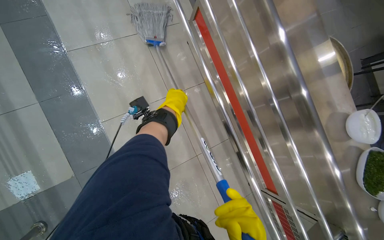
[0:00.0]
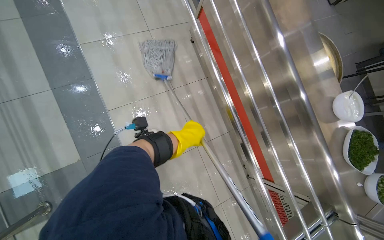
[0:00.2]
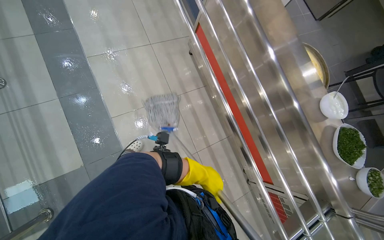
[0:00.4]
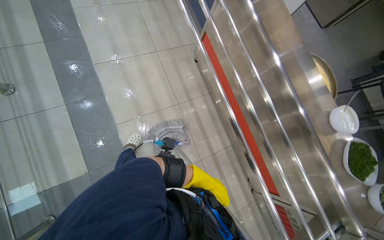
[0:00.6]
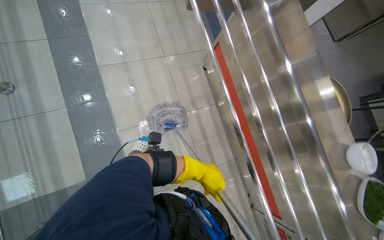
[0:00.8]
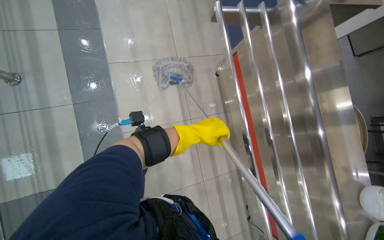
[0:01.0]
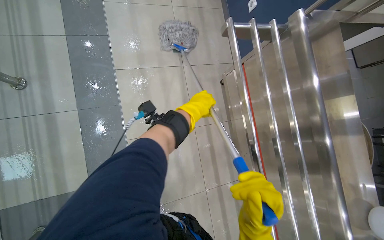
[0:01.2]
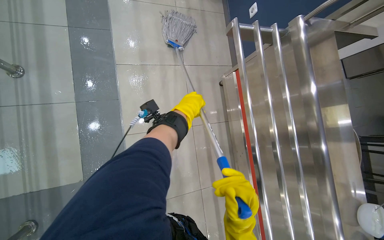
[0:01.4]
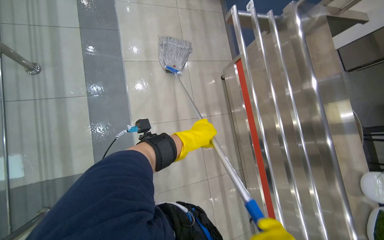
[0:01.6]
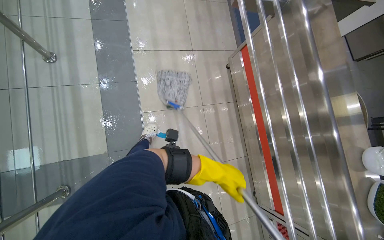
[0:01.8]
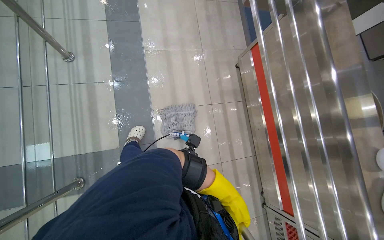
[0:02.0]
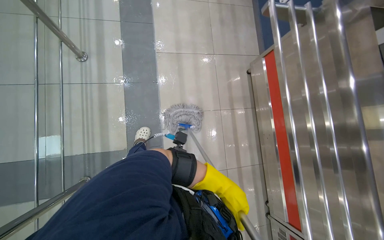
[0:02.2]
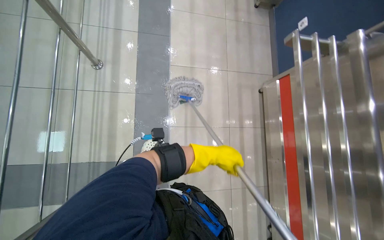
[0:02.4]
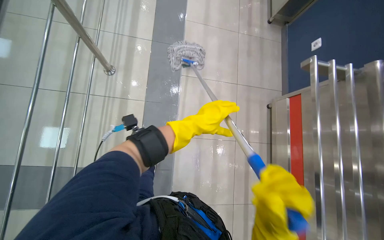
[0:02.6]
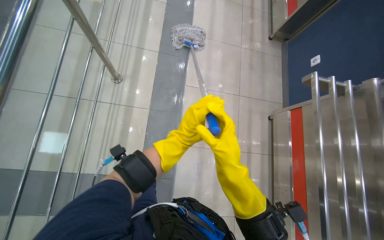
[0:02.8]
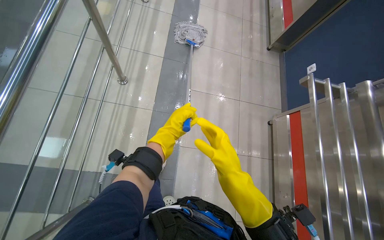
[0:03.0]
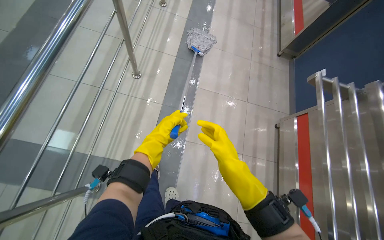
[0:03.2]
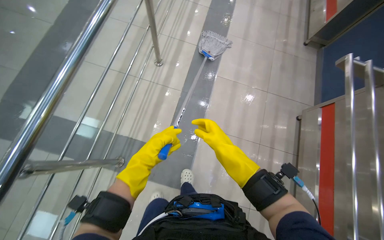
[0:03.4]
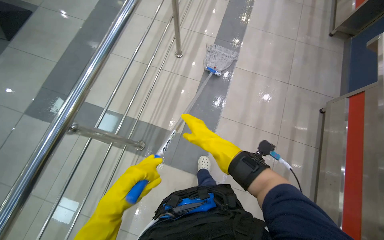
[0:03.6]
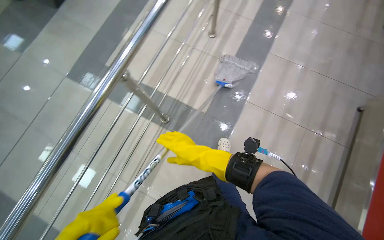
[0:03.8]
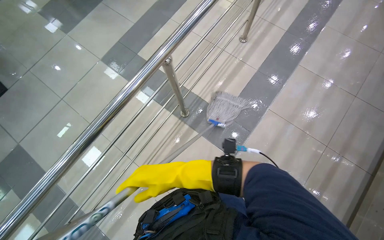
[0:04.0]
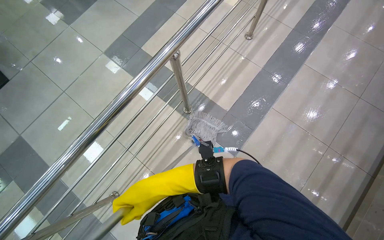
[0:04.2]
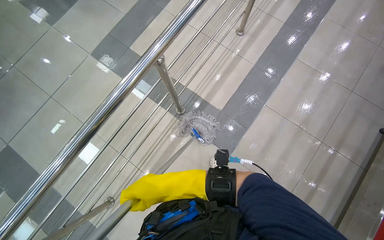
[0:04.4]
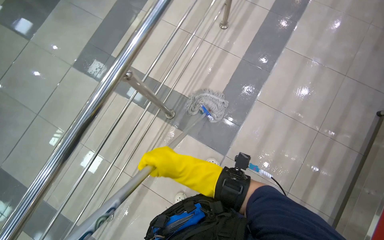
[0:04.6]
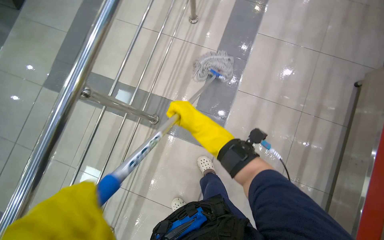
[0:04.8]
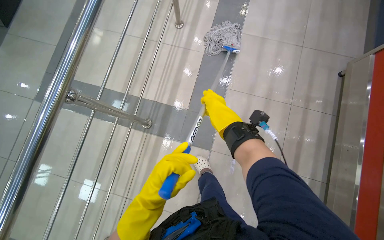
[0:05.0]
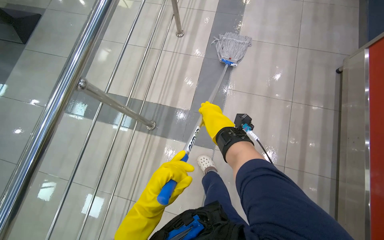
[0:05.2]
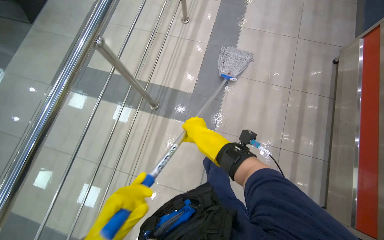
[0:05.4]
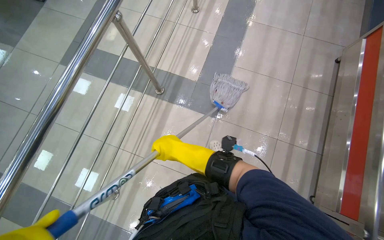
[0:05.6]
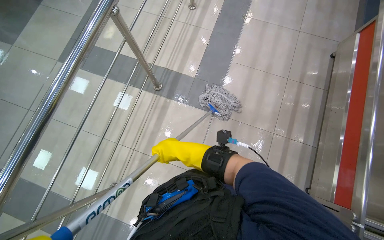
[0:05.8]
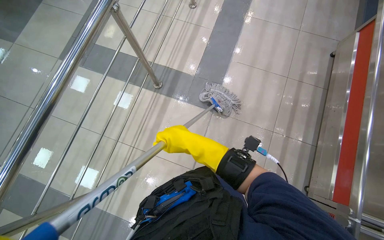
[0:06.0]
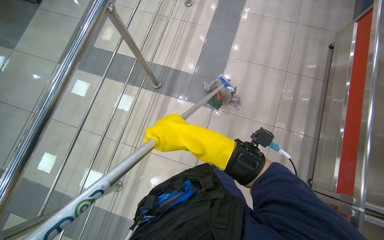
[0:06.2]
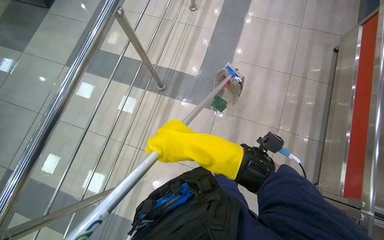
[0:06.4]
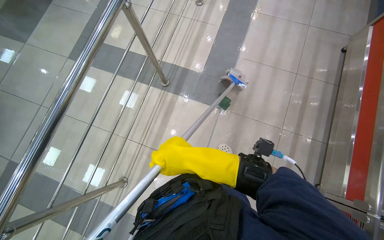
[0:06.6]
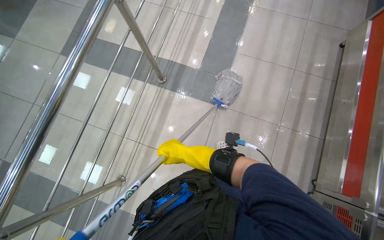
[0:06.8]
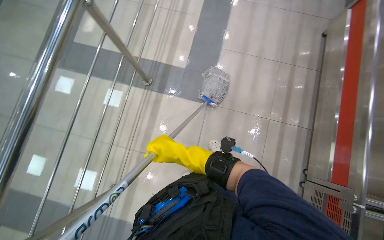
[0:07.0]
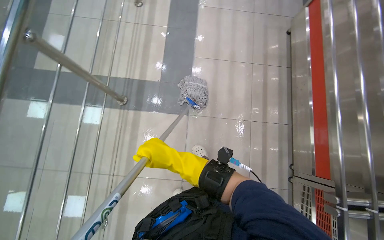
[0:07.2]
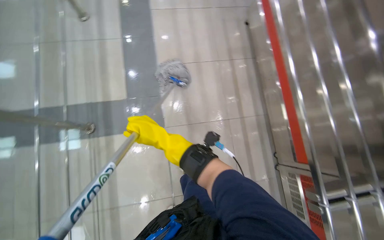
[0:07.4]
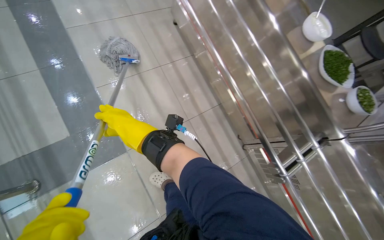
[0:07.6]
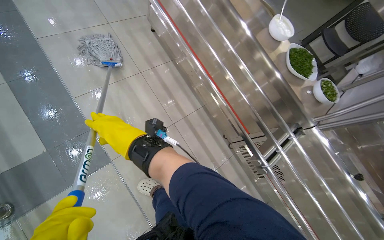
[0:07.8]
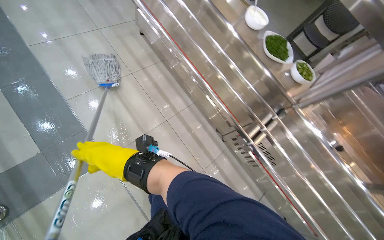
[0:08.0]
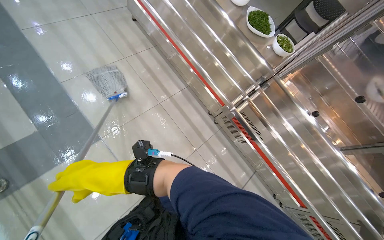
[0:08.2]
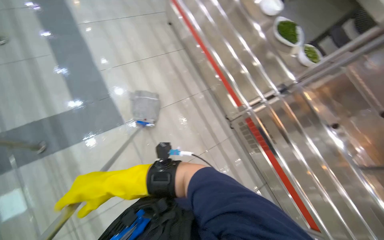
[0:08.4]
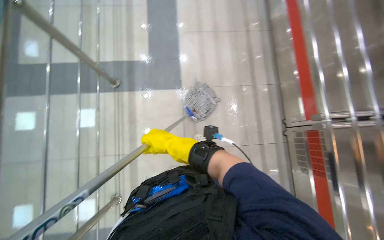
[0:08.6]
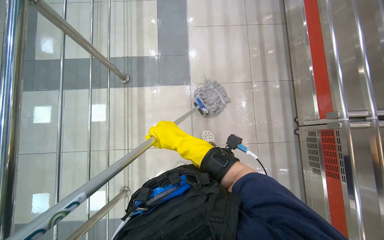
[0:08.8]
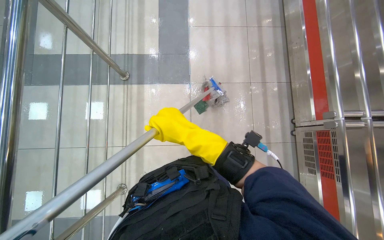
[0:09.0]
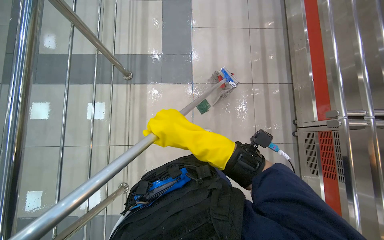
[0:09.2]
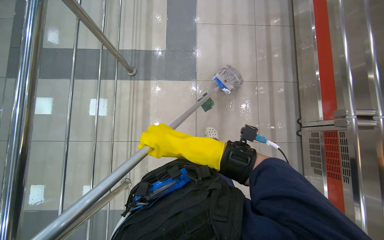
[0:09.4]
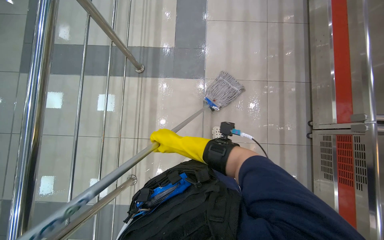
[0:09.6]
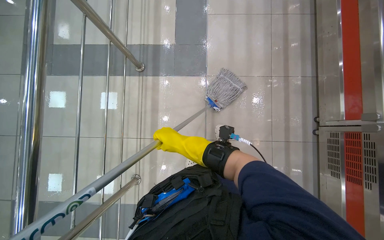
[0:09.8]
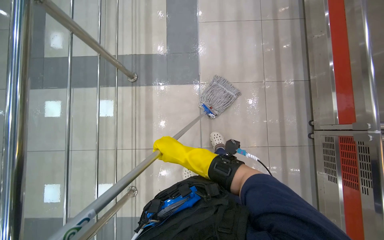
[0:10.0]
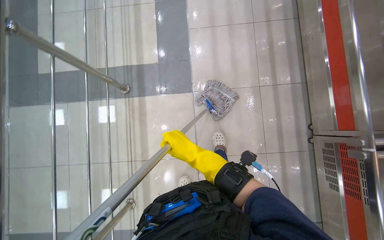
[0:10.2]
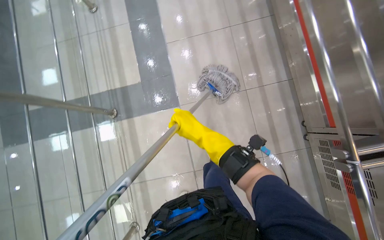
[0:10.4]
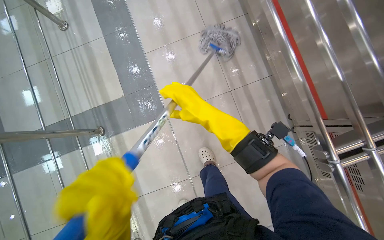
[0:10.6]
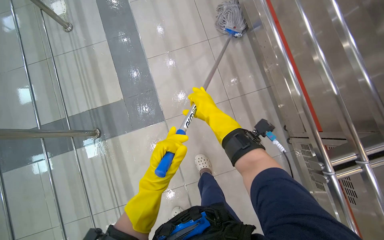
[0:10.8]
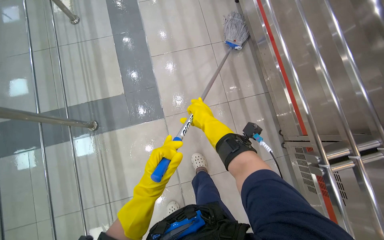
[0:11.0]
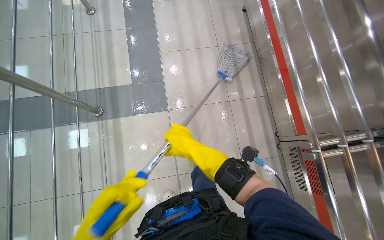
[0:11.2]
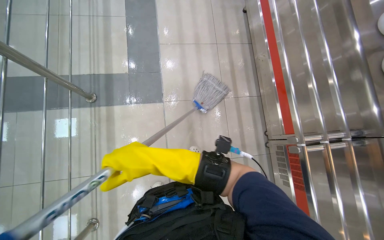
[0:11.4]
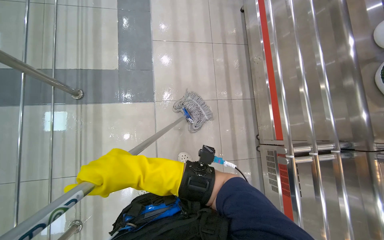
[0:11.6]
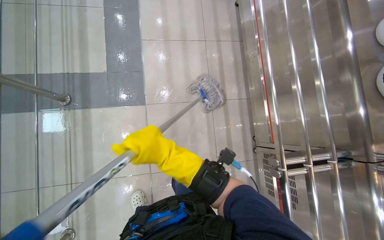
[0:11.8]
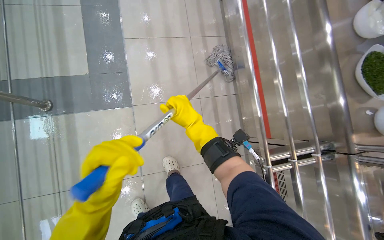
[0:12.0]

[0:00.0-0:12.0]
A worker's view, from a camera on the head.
Job: mopping floor.
The whole recording: Mopping cafeteria floor. The worker mops the tiled floor of the cafeteria with a string mop.
0:00.0 to 0:01.6: The left hand moves up and down the picture over some 30 cm, changing direction 2 times.
0:01.6 to 0:03.0: The wearer looks some 15 degrees further to the left.
0:04.4 to 0:06.0: The right hand is displaced to the right and up the picture by about 35 cm.
0:06.0 to 0:07.6: The head turns to the right by approximately 30 degrees.
0:07.6 to 0:09.0: The camera travels roughly 40 cm. The wearer looks approximately 30 degrees further to the left.
0:09.0 to 0:10.4: The right hand shifts approximately 15 cm farther from the camera.
0:10.4 to 0:12.0: The right hand travels to the left and back again, about 10 cm each way.

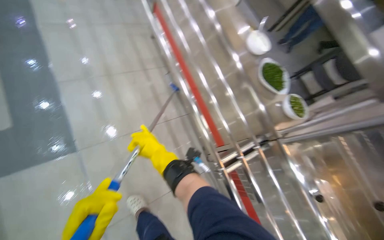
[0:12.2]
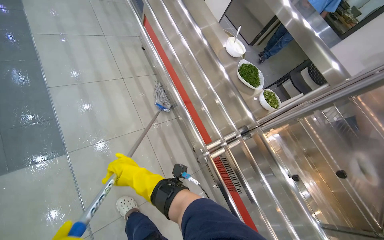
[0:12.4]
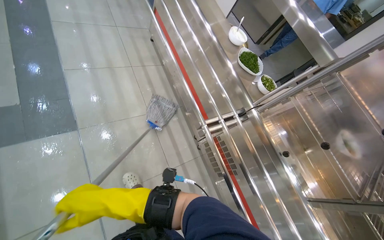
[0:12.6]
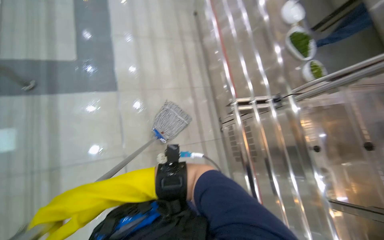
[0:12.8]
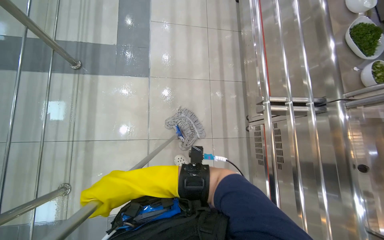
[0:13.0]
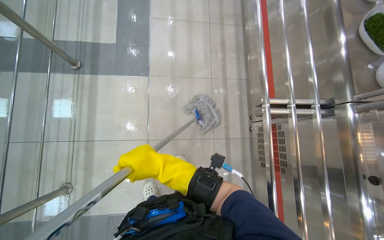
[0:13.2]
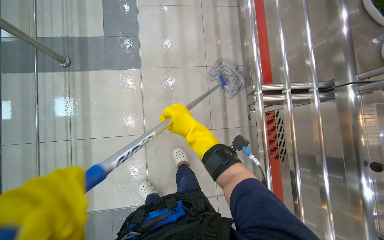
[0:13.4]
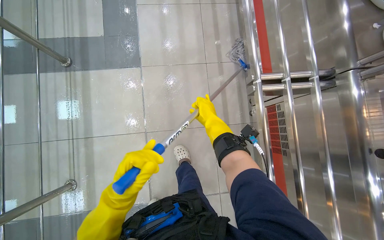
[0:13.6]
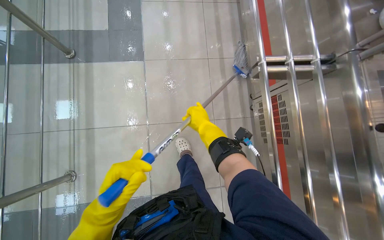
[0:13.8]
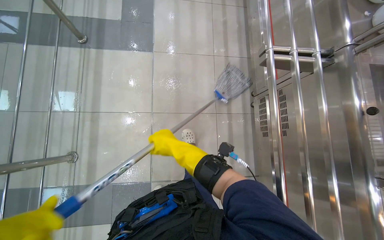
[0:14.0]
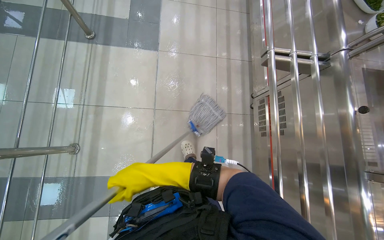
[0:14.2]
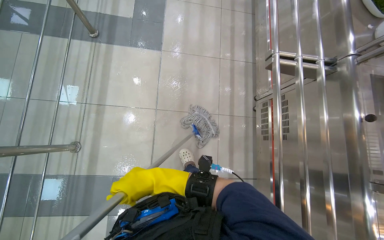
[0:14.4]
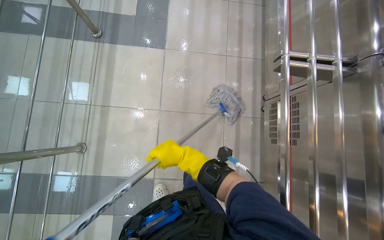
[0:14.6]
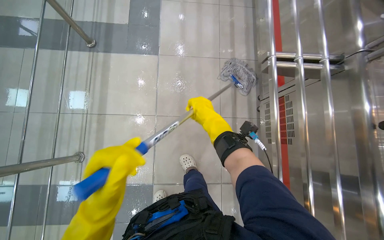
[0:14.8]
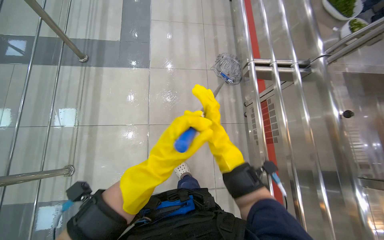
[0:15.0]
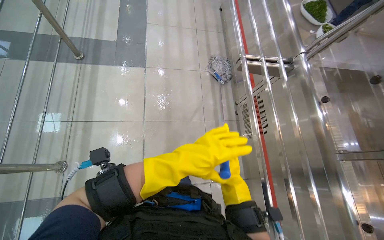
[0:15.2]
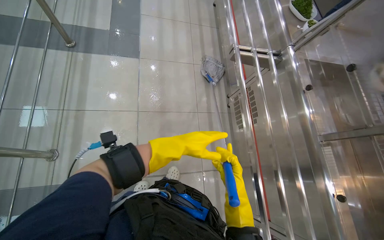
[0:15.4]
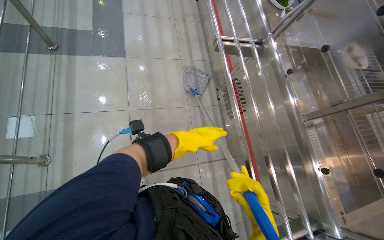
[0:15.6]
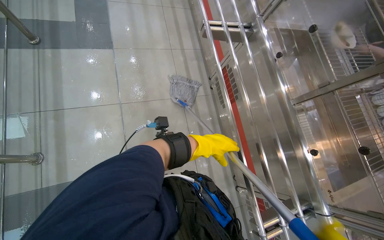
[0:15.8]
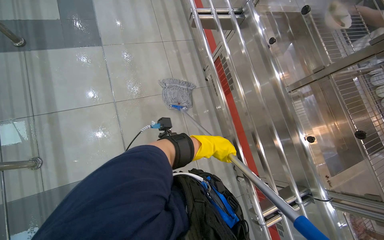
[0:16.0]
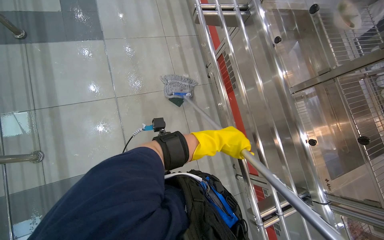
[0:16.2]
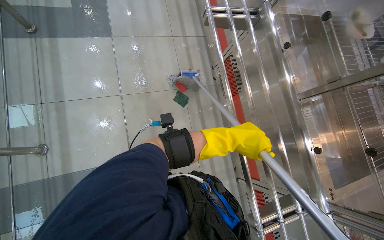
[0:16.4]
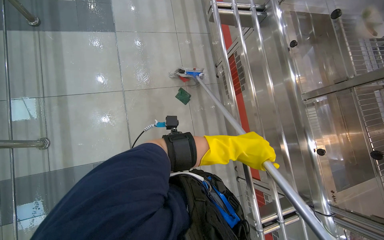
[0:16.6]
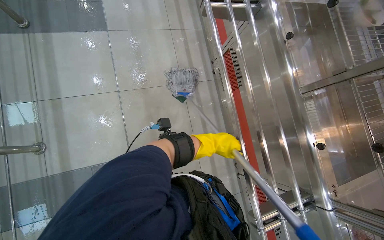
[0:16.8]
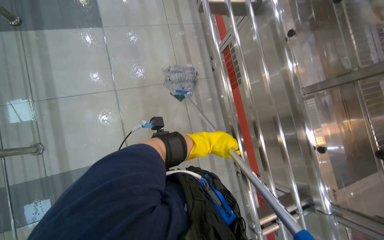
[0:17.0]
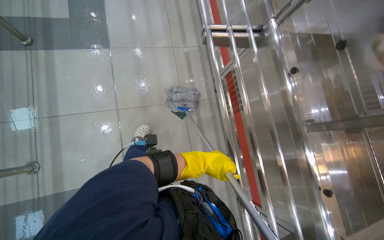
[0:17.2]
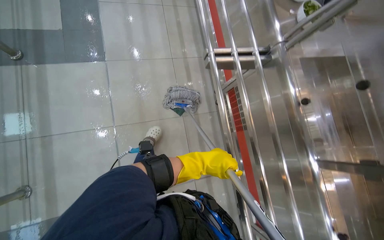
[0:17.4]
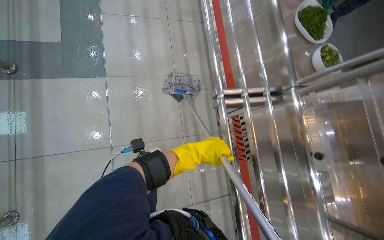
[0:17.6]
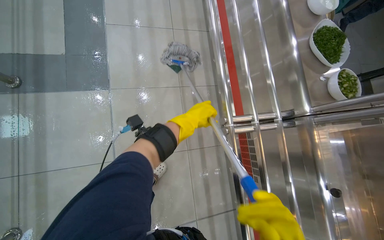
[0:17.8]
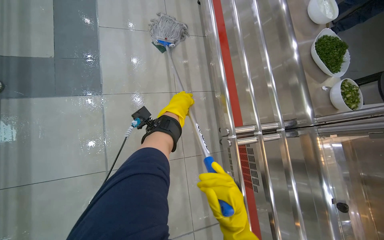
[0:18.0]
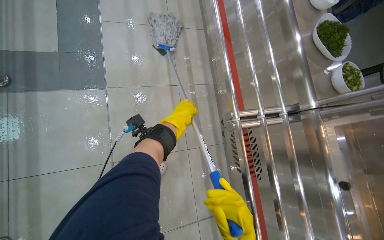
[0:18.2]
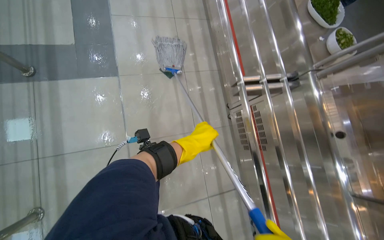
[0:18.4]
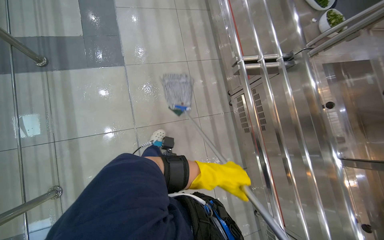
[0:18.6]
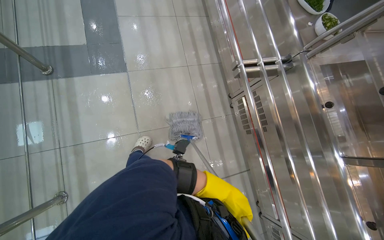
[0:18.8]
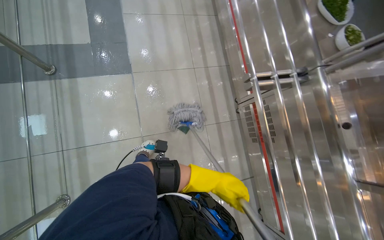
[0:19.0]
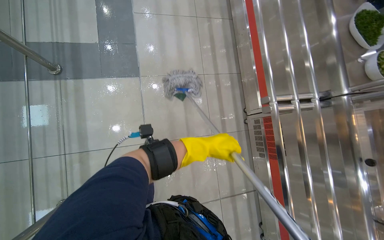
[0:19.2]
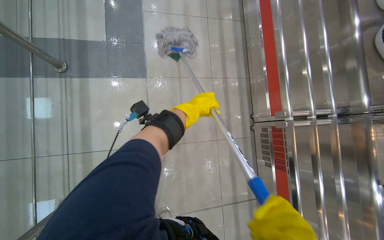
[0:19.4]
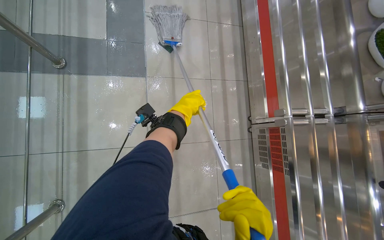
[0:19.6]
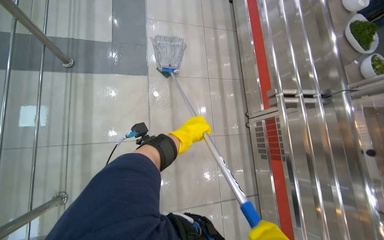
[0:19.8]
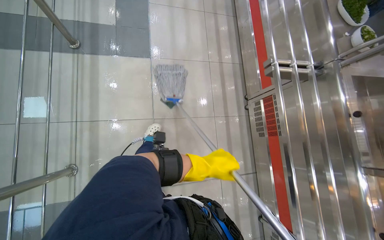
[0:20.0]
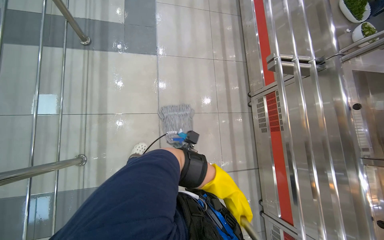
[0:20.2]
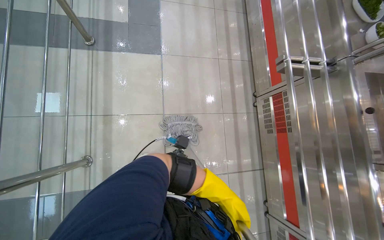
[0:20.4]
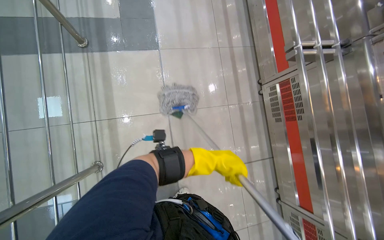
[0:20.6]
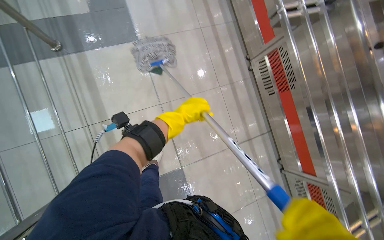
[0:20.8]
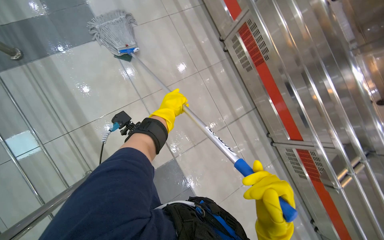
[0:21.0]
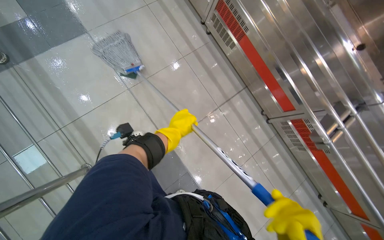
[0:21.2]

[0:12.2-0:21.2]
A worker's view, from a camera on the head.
Job: mopping floor.
The whole recording: Mopping cafeteria floor. The worker mops the tiled floor of the cafeteria with a string mop.
0:12.2 to 0:13.8: The wearer moves about 40 cm. The head turns to the left by about 25 degrees.
0:15.2 to 0:16.6: The left hand shifts some 25 cm to the right.
0:16.6 to 0:18.2: The left hand shifts about 40 cm up the picture and to the left.
0:19.8 to 0:21.2: The camera pitches downward, by approximately 15 degrees. The scene rotates counterclockwise by some 35 degrees.
